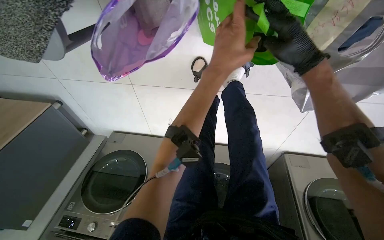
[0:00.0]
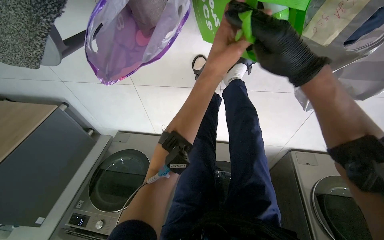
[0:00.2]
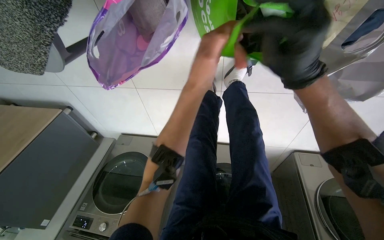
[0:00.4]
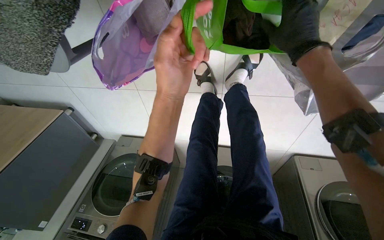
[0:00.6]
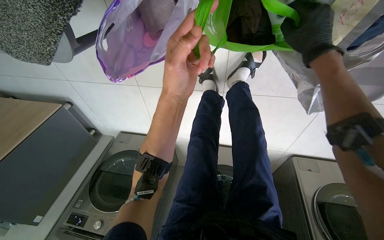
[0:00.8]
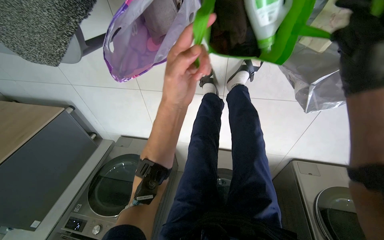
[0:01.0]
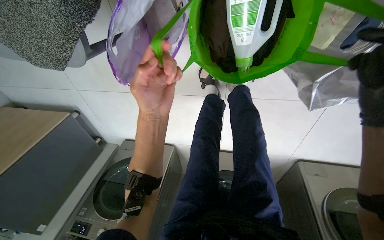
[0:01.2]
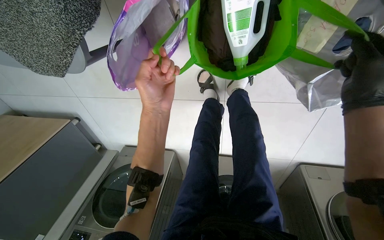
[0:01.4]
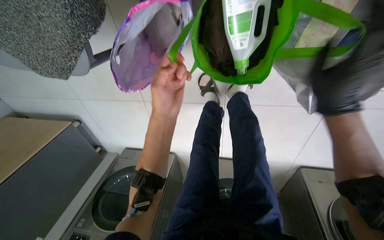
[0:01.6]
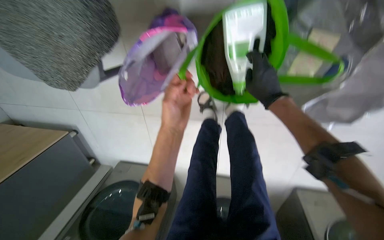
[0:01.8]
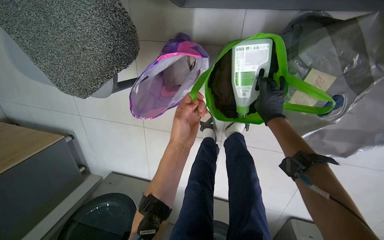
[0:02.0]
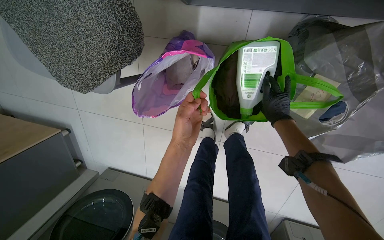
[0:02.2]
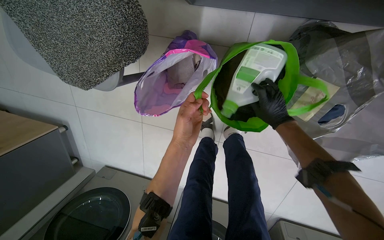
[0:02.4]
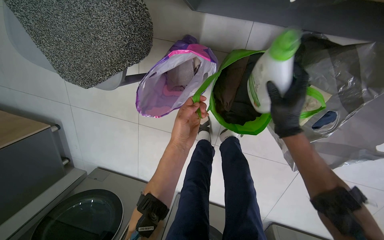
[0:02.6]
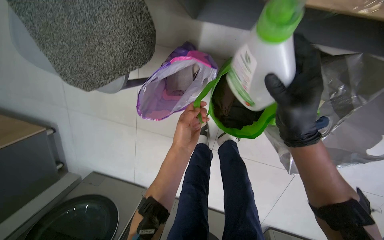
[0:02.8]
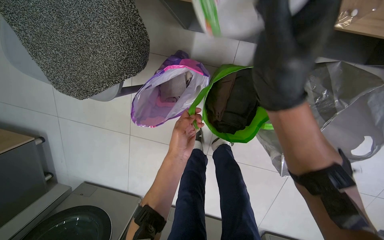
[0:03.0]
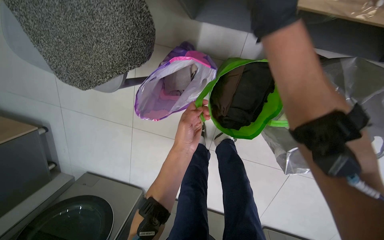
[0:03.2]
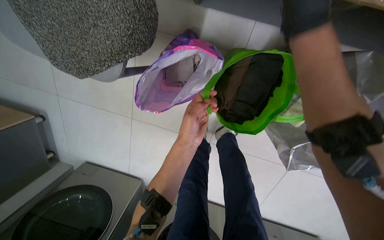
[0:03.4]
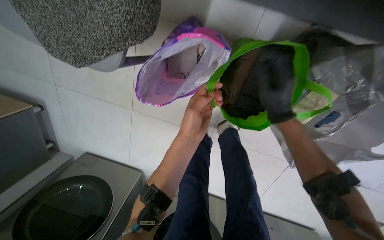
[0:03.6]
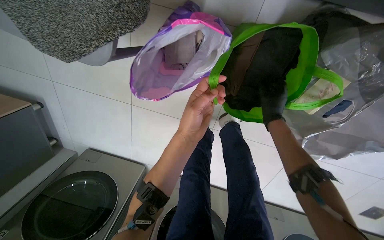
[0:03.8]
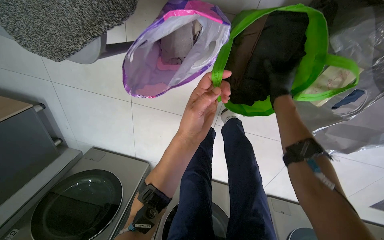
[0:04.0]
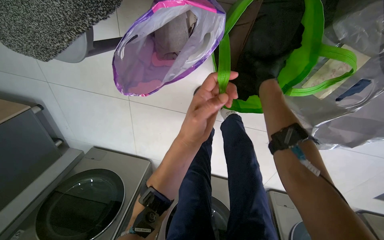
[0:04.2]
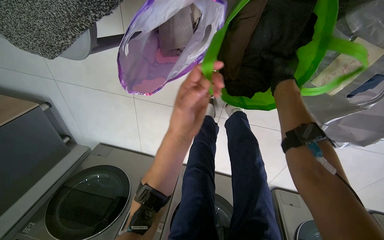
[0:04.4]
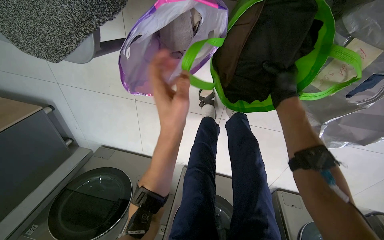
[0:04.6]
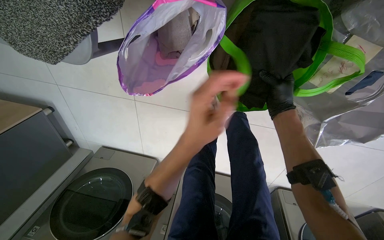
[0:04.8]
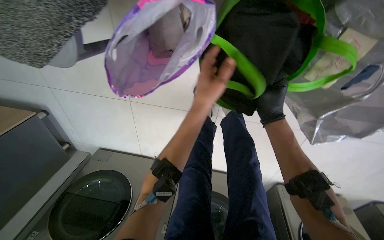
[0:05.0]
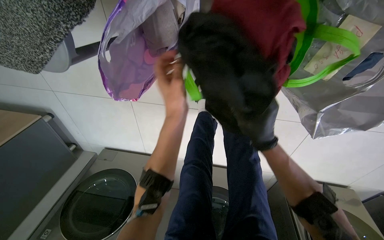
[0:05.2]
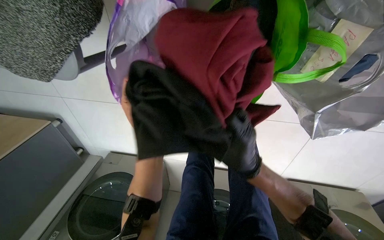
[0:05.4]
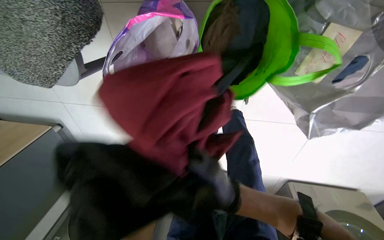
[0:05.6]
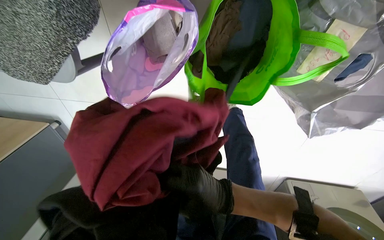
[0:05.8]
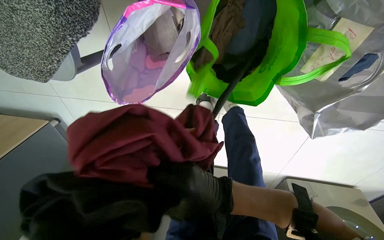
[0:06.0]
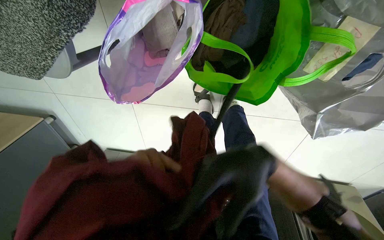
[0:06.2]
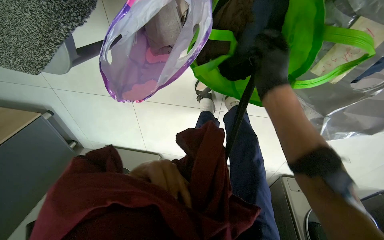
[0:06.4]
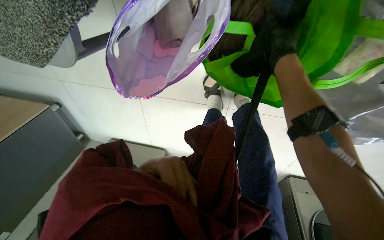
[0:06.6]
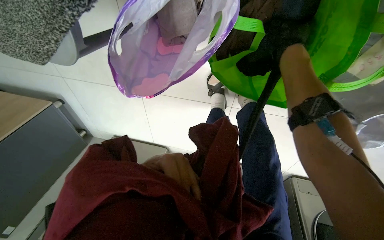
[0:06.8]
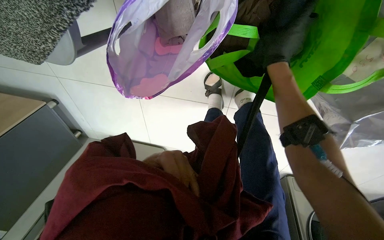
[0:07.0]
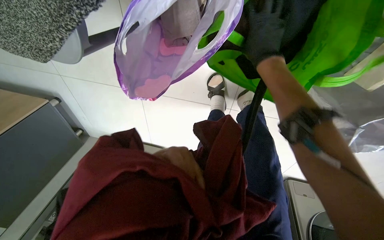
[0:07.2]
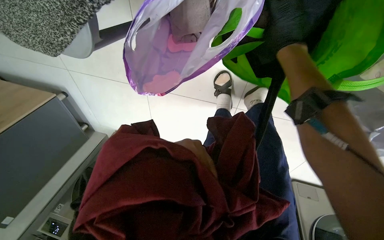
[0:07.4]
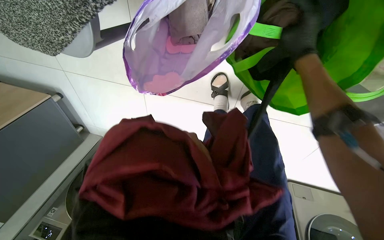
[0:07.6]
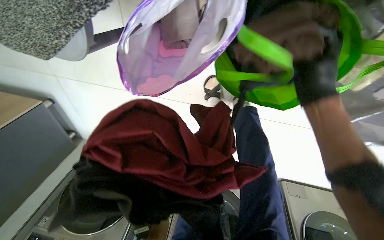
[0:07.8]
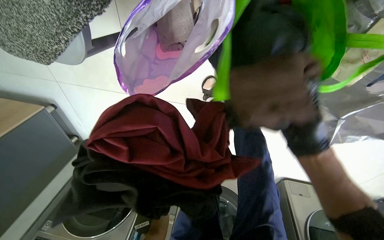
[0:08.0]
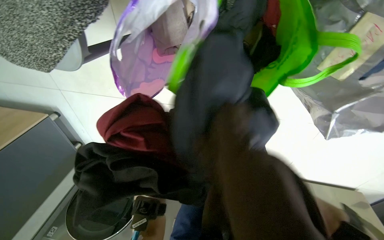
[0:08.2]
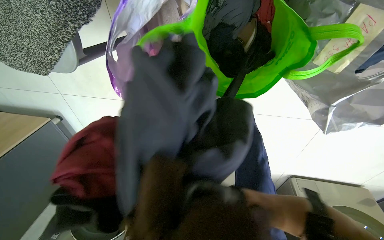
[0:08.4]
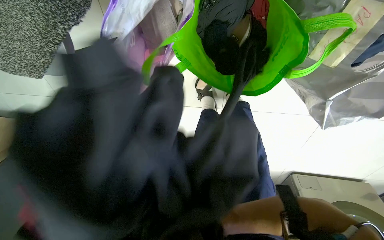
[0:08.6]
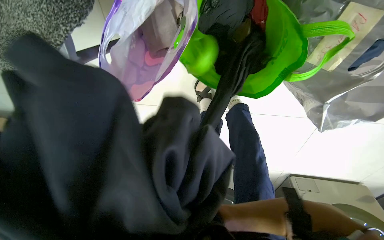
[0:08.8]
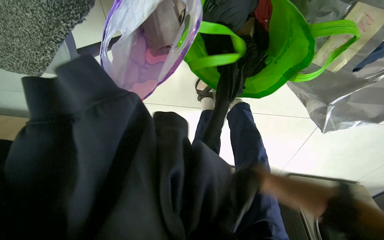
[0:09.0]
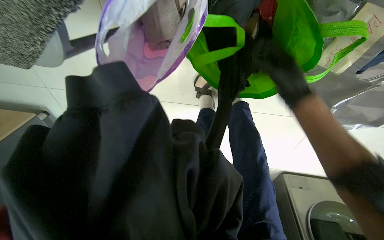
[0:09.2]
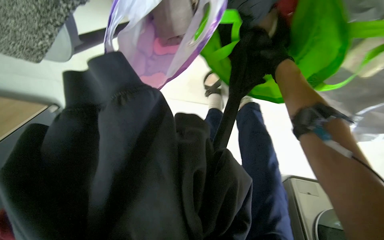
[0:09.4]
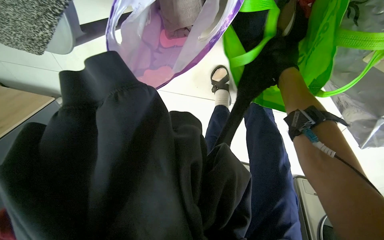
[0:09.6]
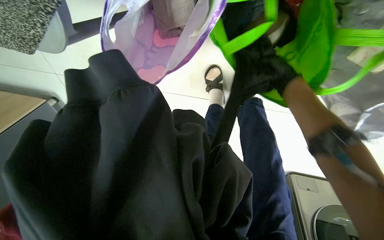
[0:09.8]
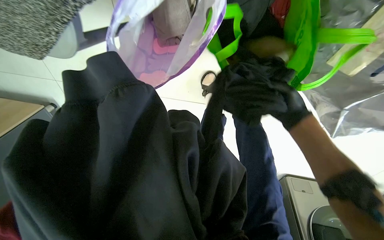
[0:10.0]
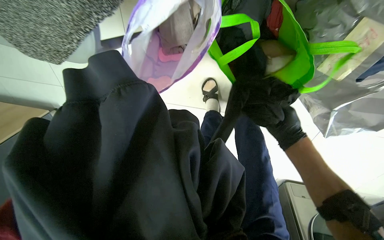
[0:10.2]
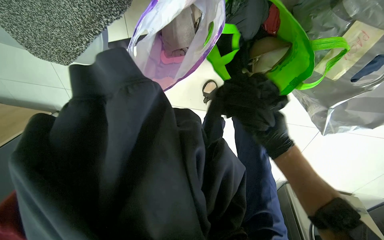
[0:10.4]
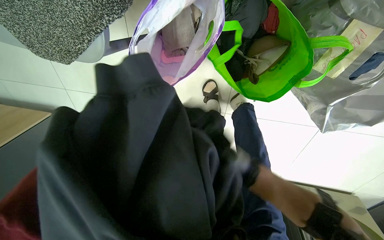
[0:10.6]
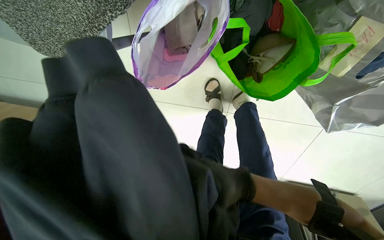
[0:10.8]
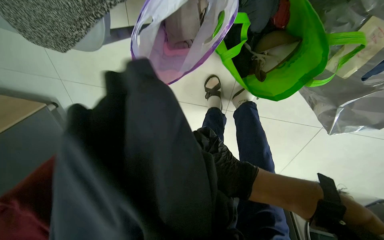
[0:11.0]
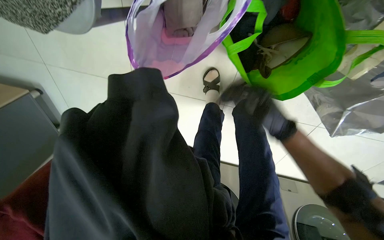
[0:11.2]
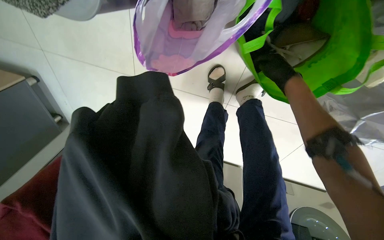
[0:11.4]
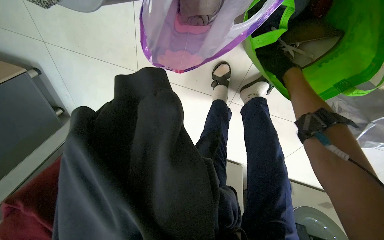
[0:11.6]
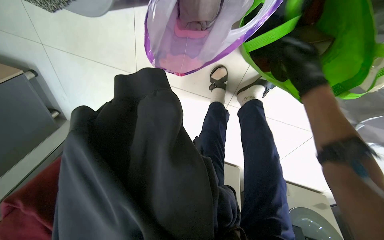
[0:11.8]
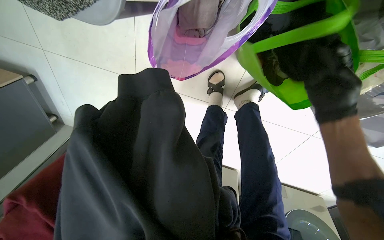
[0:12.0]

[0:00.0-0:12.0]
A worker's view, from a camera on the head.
Job: managing laundry.
The whole recording: Loading clothes into washing machine. The worker unloads clothes from bags and places them into the washing machine.
0:00.0 to 0:01.6: The right hand heads down the picture, covering roughly 15 cm. The left hand moves to the left and down the picture, some 15 cm.
0:01.6 to 0:03.0: The wearer looks approximately 15 degrees further upward. The right hand shifts about 25 cm to the left, and moves about 15 cm farther from the camera and comes back.
0:03.0 to 0:04.4: The camera pitches downward, by about 15 degrees. The right hand shifts approximately 35 cm farther from the camera.

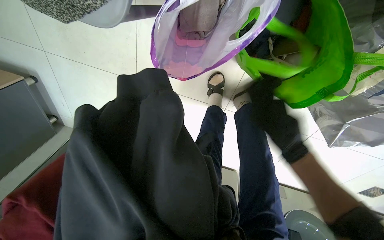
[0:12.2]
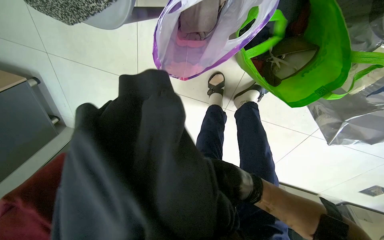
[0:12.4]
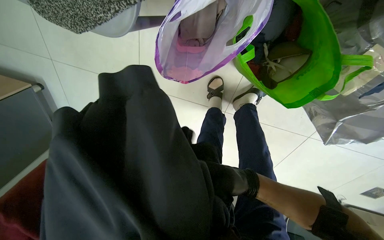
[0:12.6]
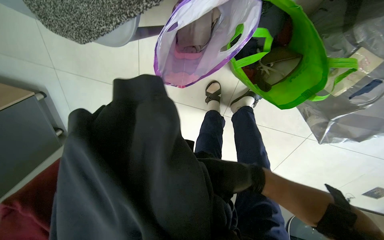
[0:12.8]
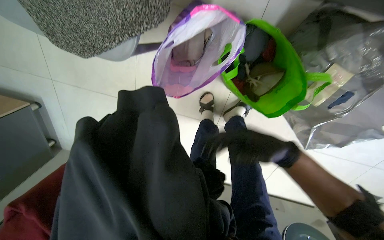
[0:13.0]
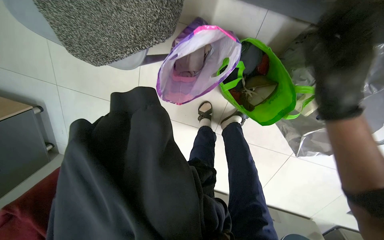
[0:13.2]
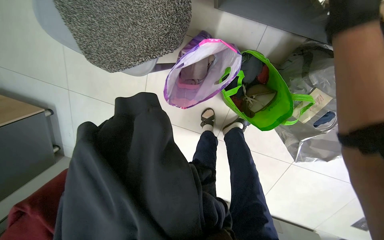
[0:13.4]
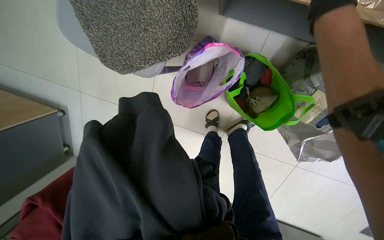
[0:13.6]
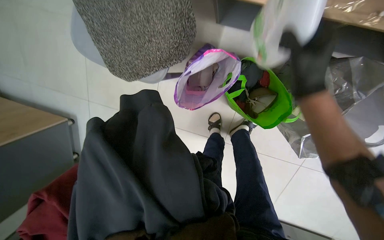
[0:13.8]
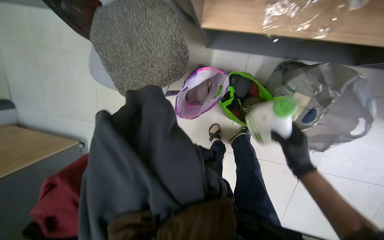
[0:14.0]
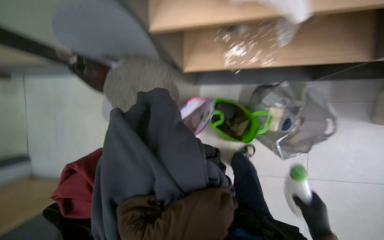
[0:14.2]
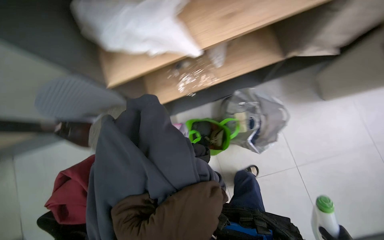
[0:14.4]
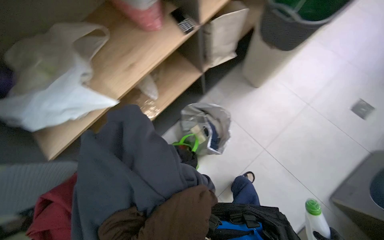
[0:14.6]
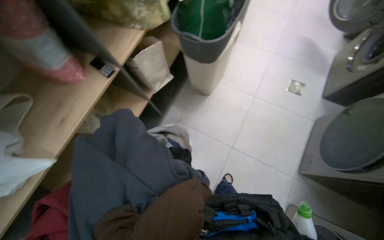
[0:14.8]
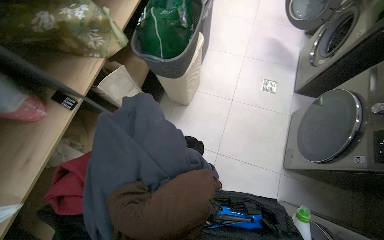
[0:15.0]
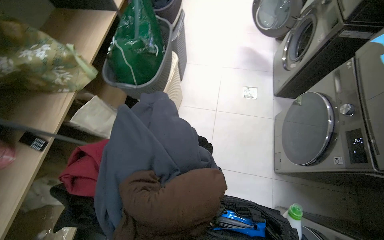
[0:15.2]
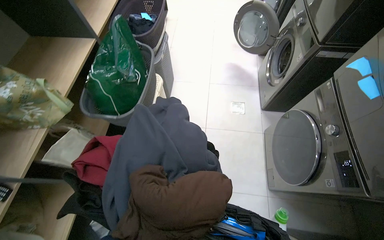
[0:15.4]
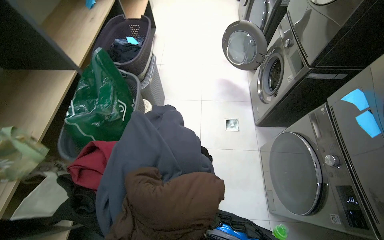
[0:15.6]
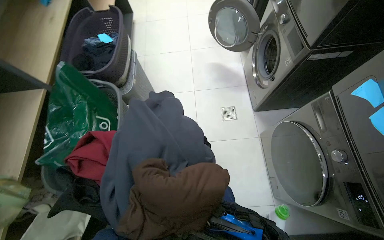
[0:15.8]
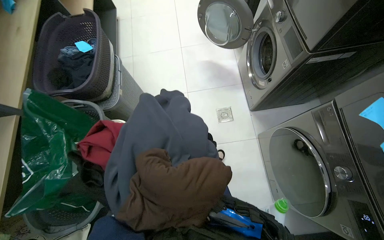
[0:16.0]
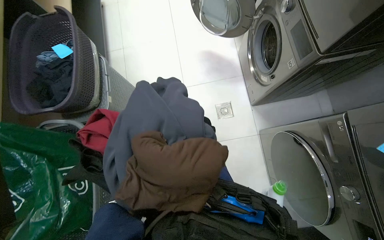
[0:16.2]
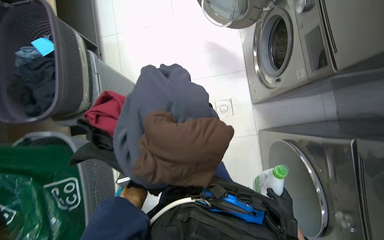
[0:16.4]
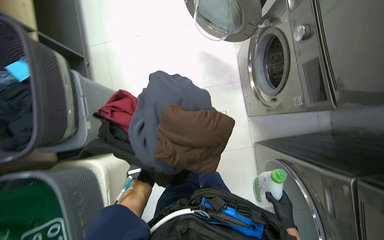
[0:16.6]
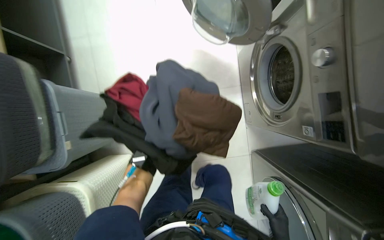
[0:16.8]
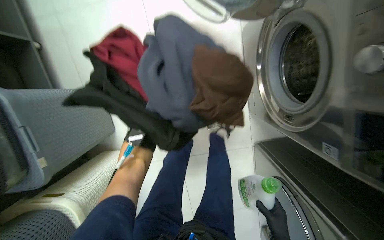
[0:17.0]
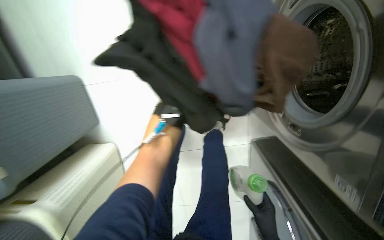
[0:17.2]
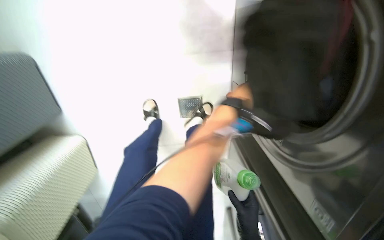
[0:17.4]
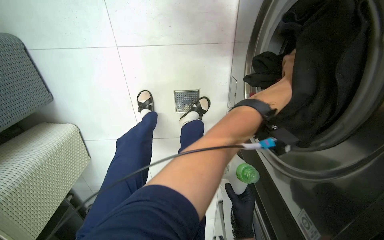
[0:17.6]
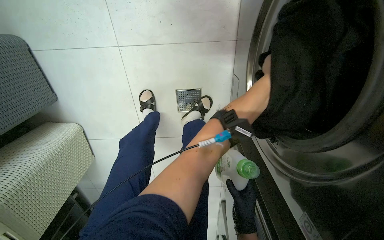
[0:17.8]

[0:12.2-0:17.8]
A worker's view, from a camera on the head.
Job: managing laundry.
The whole recording: Loading clothes into washing machine. The worker unloads clothes from bags and places them into the washing machine.
0:12.2 to 0:13.6: The view tips upward by about 15 degrees. The right hand moves nearer to the camera and up the picture, some 35 cm.
0:13.6 to 0:15.0: The camera is carried some 80 cm. The head turns to the right by about 65 degrees. The camera pitches upward, by about 55 degrees.
0:15.0 to 0:16.4: The wearer moves roughly 1 m. The view tips downward by roughly 15 degrees. The scene turns approximately 25 degrees counterclockwise in the picture.

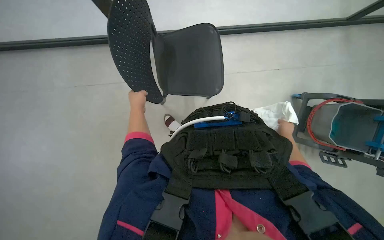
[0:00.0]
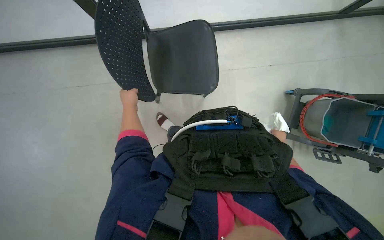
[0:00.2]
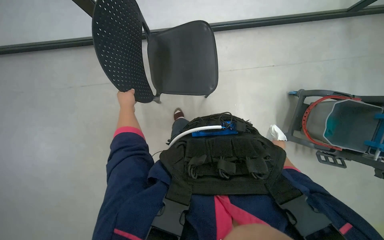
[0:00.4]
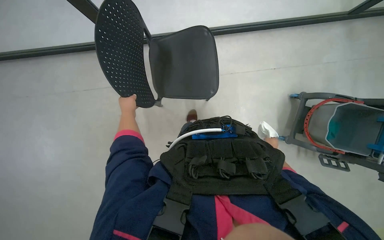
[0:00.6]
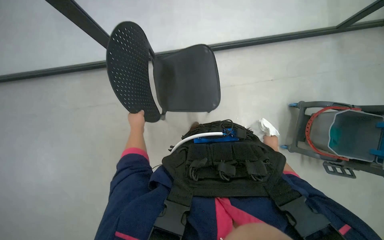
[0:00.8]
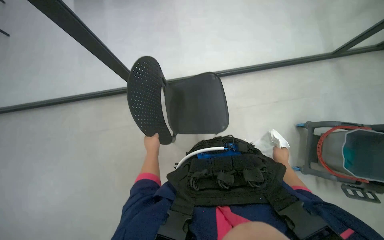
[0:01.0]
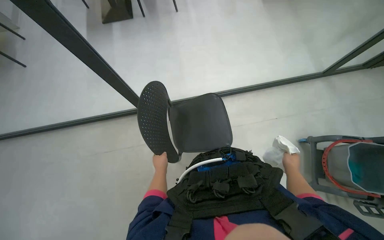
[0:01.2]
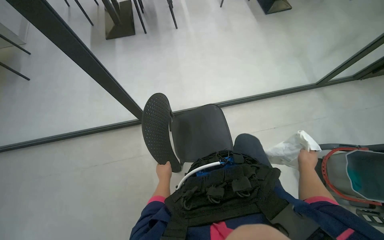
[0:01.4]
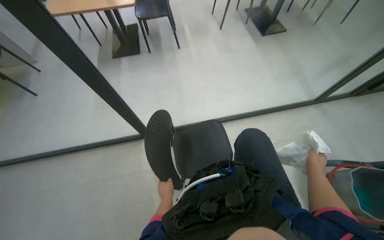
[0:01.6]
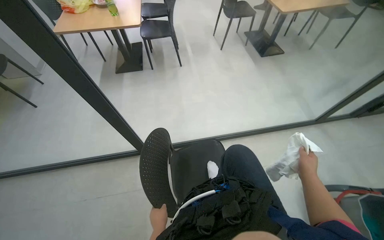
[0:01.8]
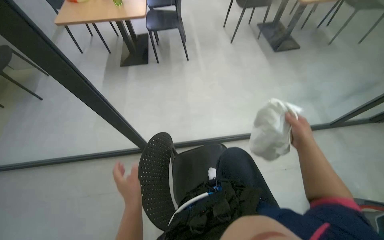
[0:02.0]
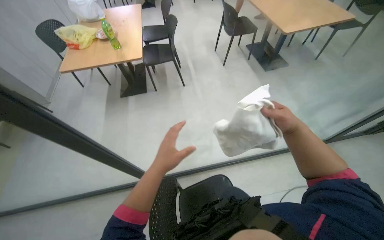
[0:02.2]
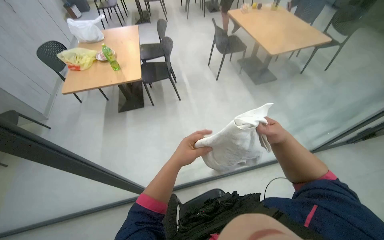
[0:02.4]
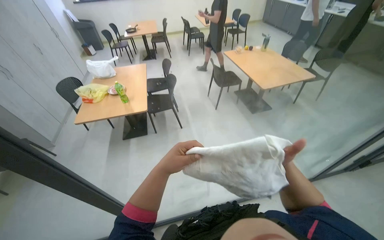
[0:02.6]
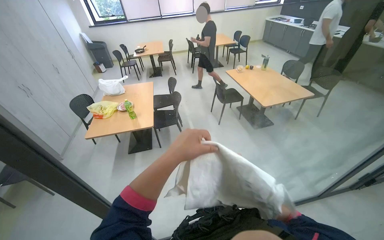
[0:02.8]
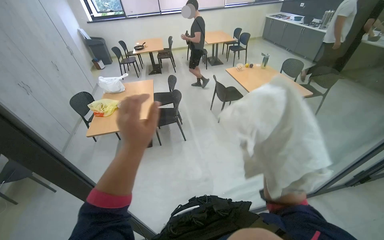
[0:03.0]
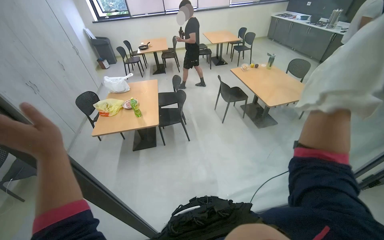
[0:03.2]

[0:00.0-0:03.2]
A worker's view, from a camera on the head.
Job: wiping surfaces.
The whole recording: Wiping glass partition. The worker wipes the glass partition with a white cloth.
0:00.0 to 0:01.6: The view tips upward by about 30 degrees.
